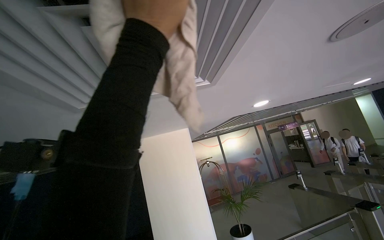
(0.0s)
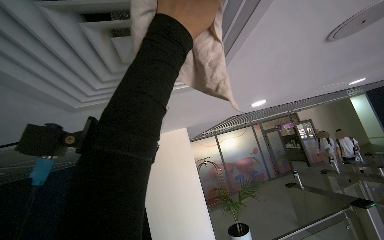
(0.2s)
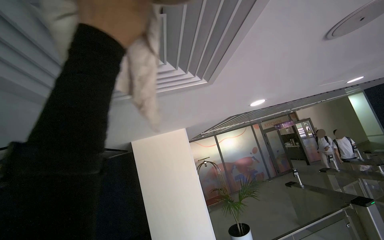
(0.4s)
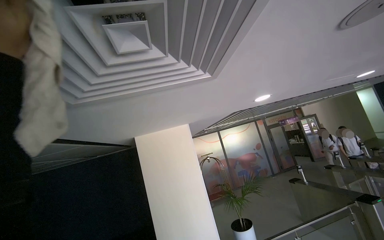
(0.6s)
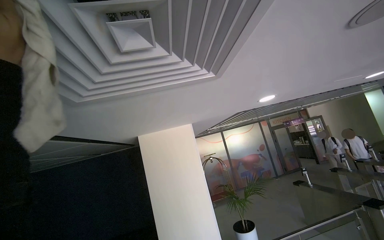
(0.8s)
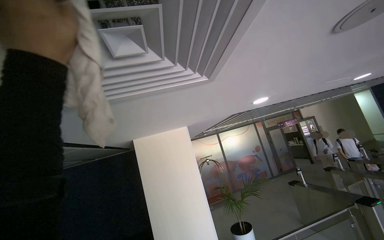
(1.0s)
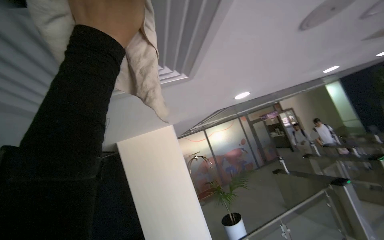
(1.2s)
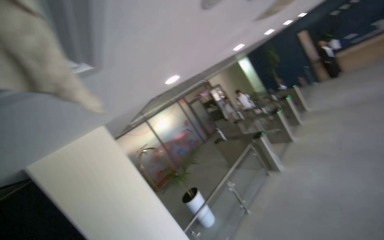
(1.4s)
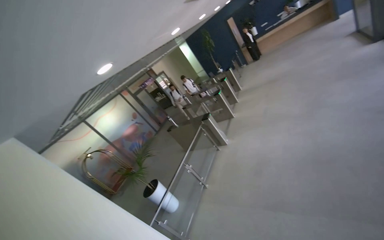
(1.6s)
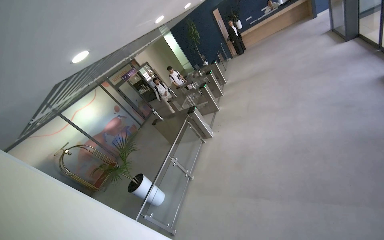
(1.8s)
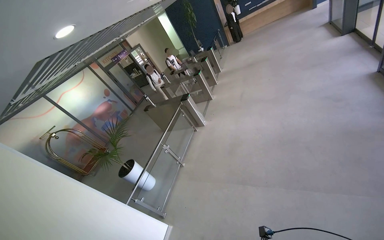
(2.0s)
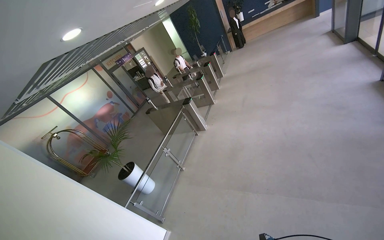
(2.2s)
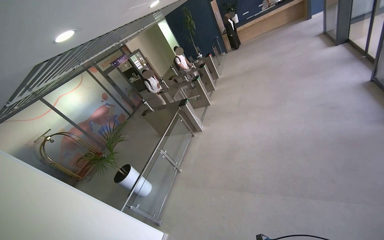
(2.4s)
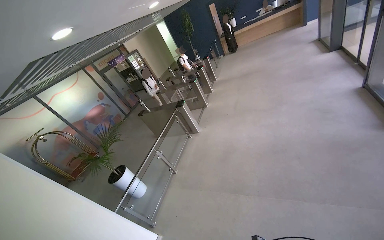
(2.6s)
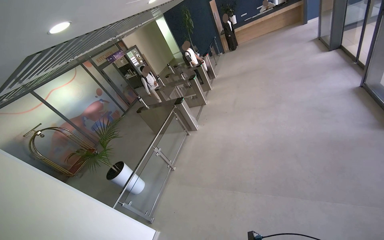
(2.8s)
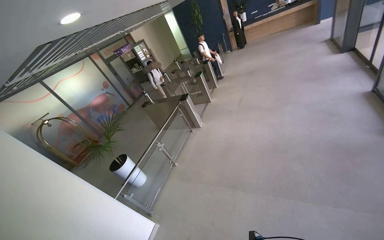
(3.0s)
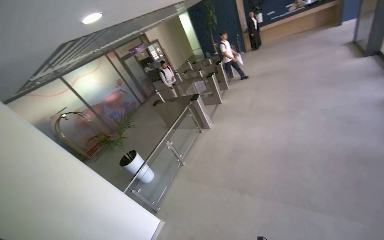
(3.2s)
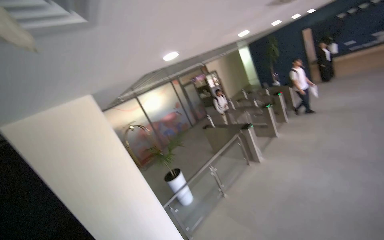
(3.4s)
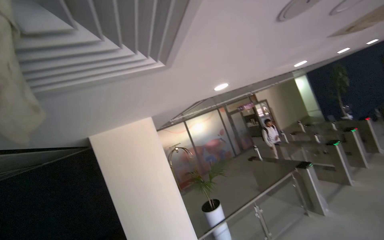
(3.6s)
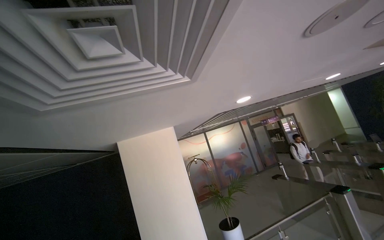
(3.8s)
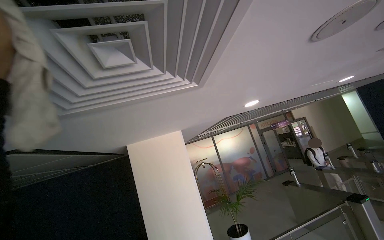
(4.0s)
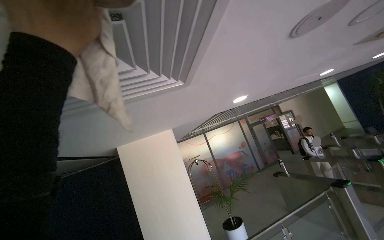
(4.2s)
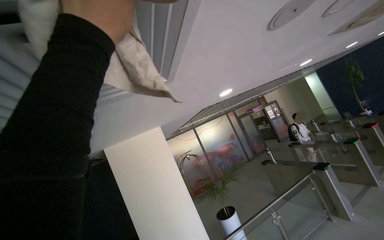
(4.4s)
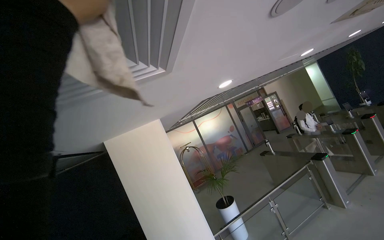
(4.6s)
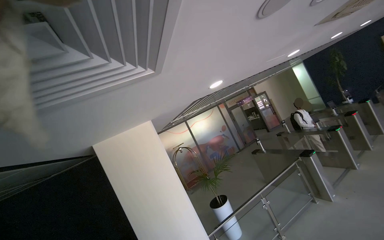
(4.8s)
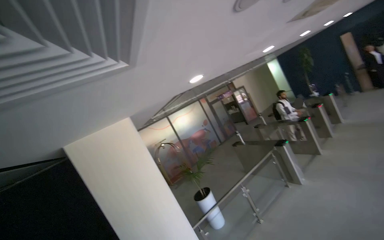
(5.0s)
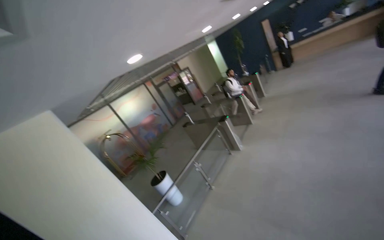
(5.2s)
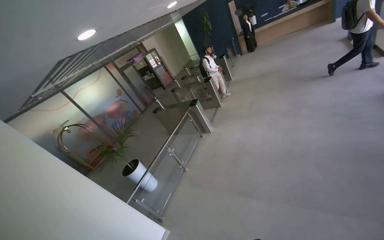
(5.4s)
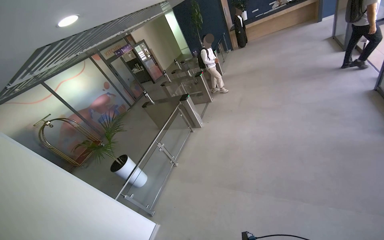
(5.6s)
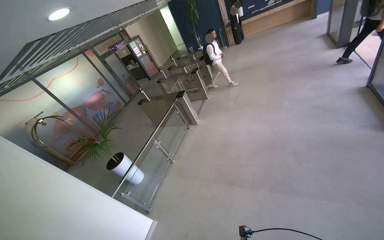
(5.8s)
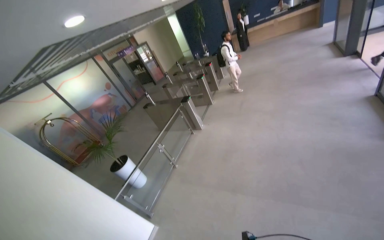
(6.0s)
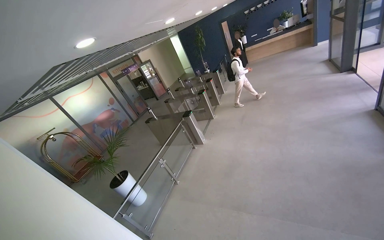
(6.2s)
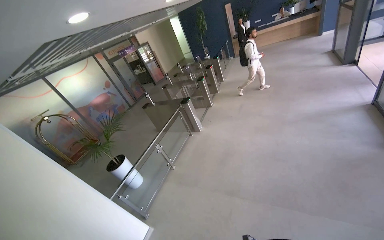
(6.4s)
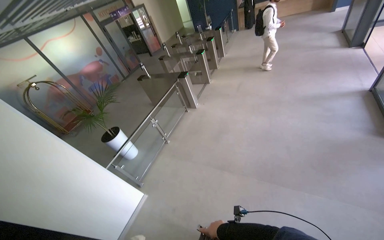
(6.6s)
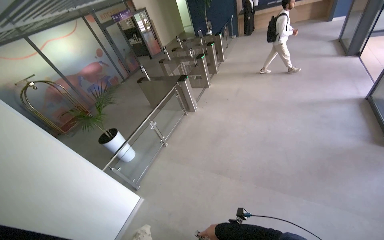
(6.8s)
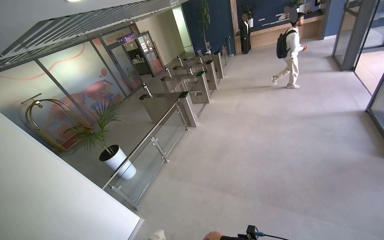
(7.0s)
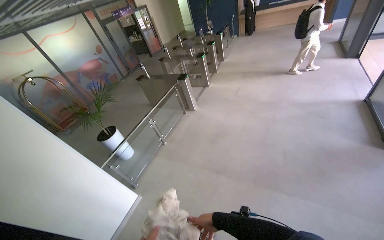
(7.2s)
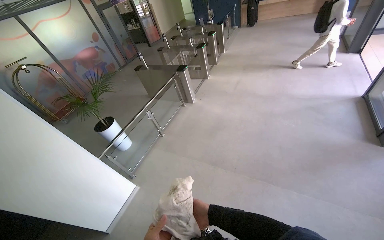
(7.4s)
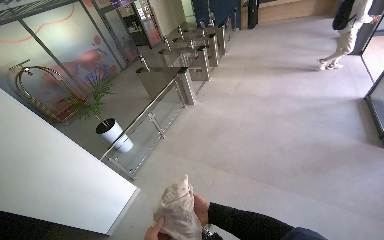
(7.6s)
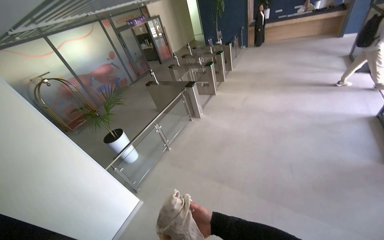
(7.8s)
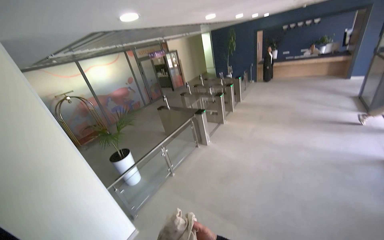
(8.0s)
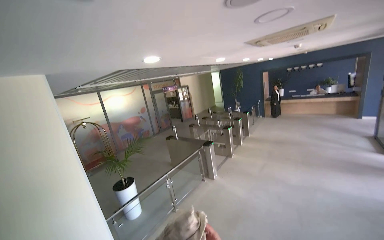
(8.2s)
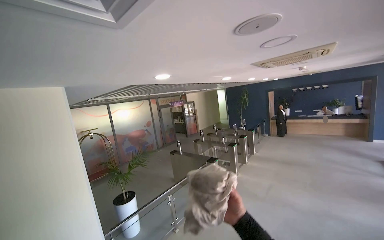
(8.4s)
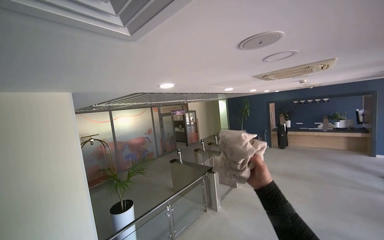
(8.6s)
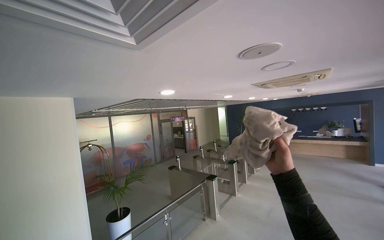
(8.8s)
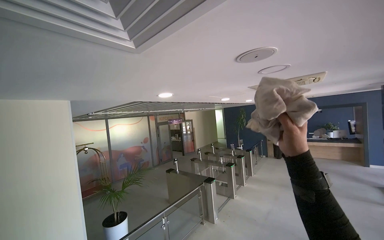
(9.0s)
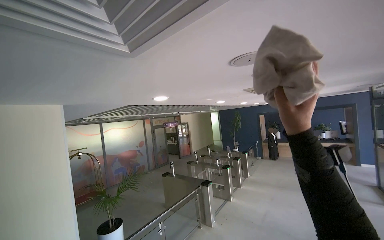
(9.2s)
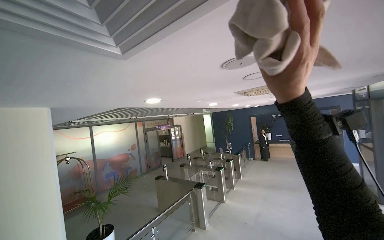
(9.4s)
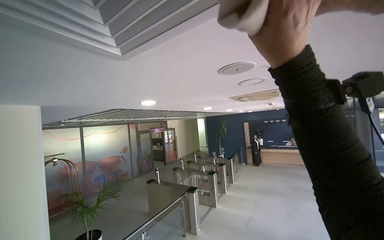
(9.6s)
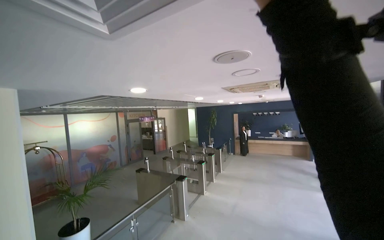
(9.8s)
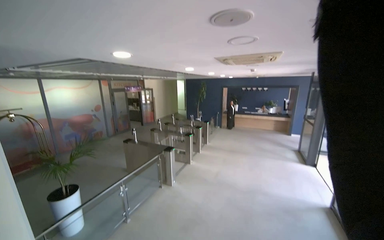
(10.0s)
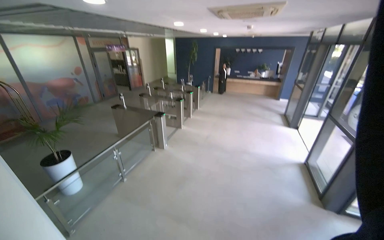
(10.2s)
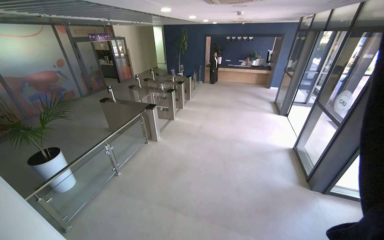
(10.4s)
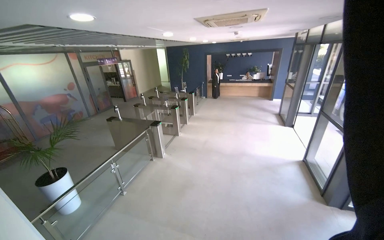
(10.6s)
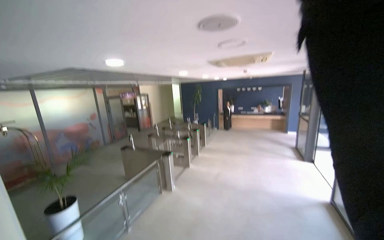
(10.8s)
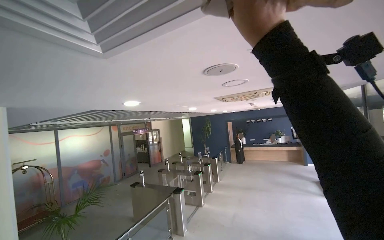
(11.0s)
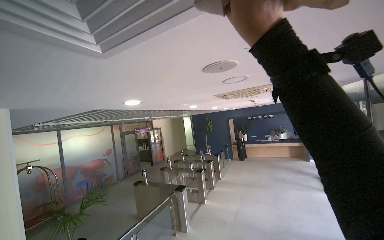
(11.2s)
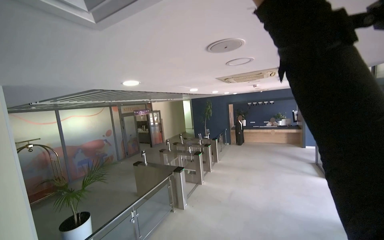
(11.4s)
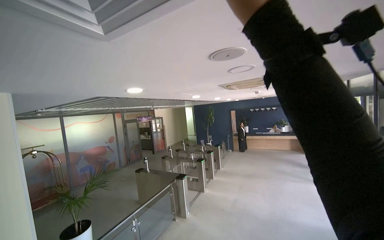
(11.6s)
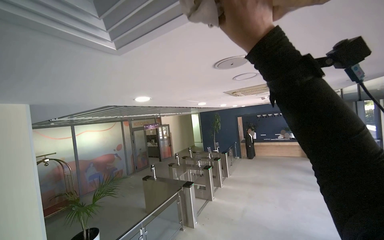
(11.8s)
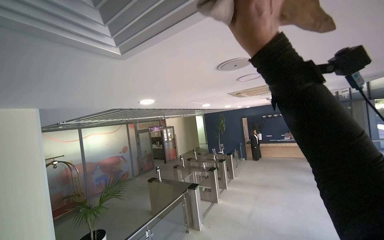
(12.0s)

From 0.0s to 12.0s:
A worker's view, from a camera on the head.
Job: wiping surfaces.
The whole recording: Wiping ceiling vents. The worker wipes the ceiling vents with a cloth while standing on a ladder.
From 0.0s to 1.6s: The wearer's head swings some 55 degrees to the right.
From 3.0s to 4.4s: The head rotates about 45 degrees to the left. The view tips upward by approximately 25 degrees.
From 4.4s to 6.0s: The head turns to the right by approximately 45 degrees. The camera pitches downward, by approximately 20 degrees.
From 7.6s to 9.0s: The view tips upward by approximately 40 degrees.
From 9.0s to 10.4s: The camera sweeps to the right, by about 20 degrees. The view tilts approximately 30 degrees downward.
From 10.4s to 12.0s: The camera sweeps to the left, by about 15 degrees. The view tips upward by some 30 degrees.

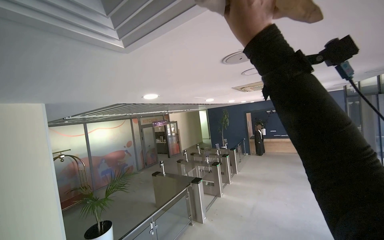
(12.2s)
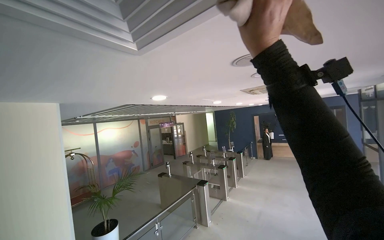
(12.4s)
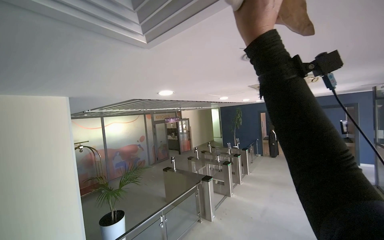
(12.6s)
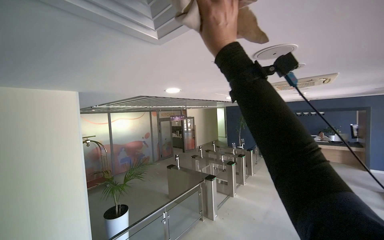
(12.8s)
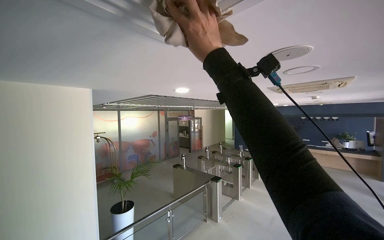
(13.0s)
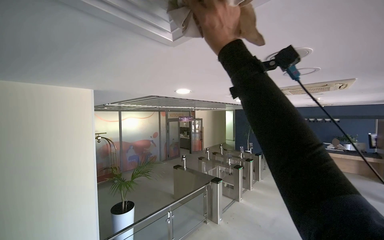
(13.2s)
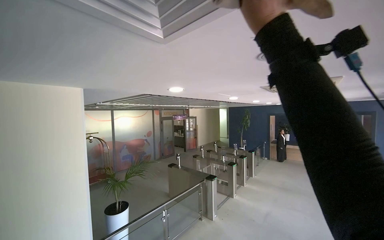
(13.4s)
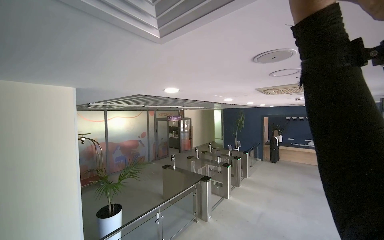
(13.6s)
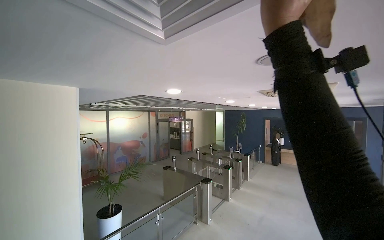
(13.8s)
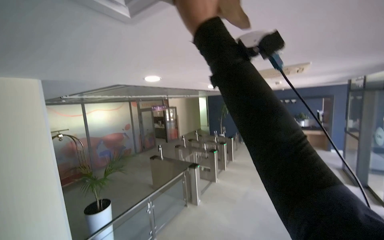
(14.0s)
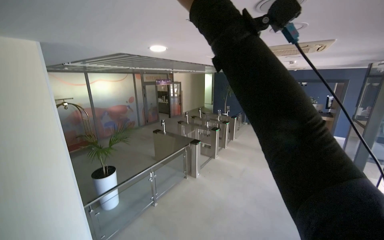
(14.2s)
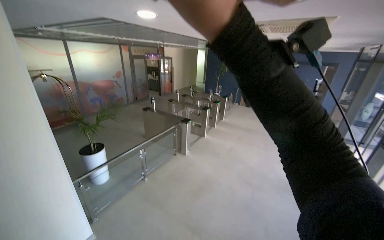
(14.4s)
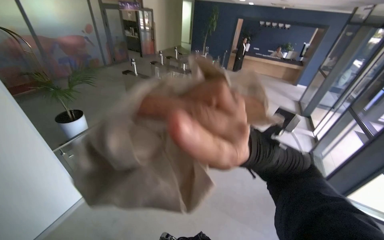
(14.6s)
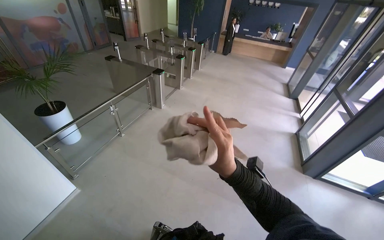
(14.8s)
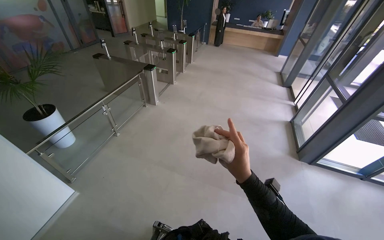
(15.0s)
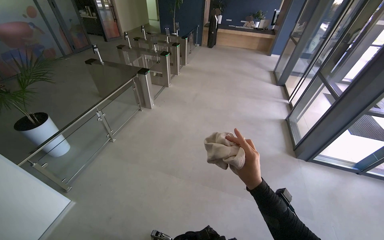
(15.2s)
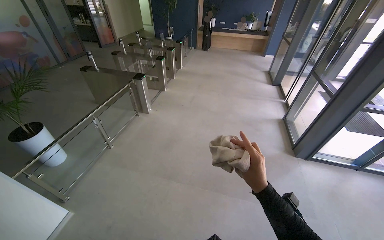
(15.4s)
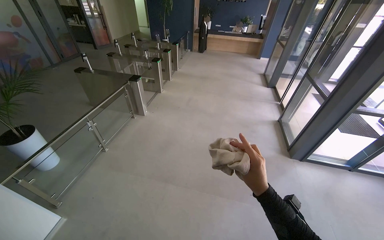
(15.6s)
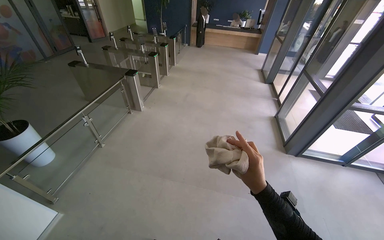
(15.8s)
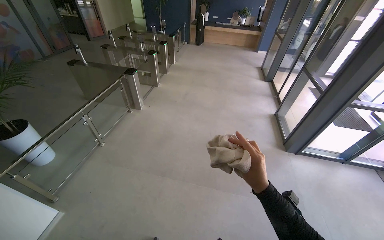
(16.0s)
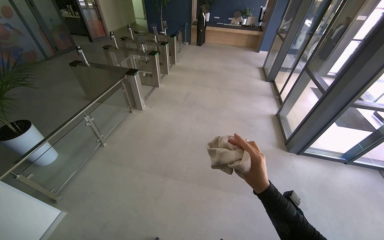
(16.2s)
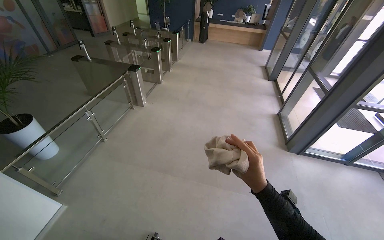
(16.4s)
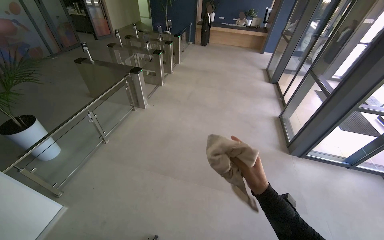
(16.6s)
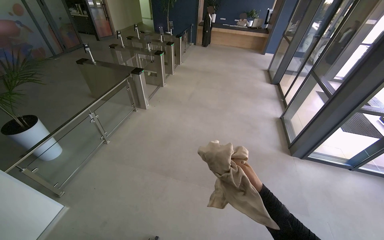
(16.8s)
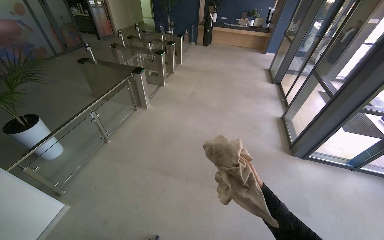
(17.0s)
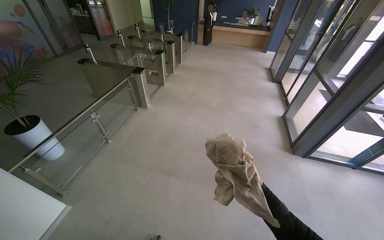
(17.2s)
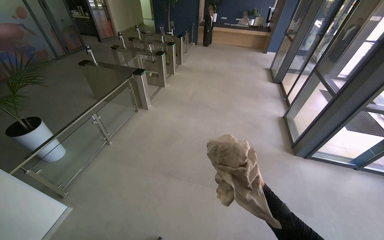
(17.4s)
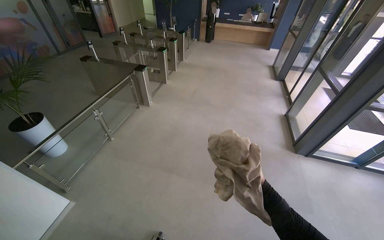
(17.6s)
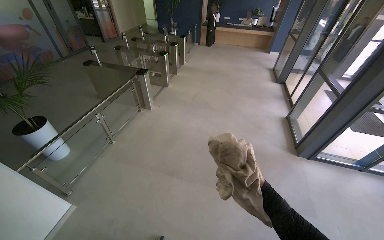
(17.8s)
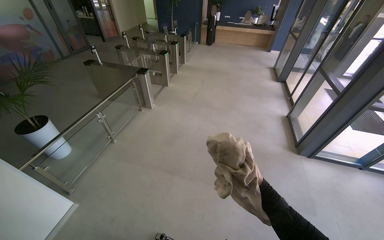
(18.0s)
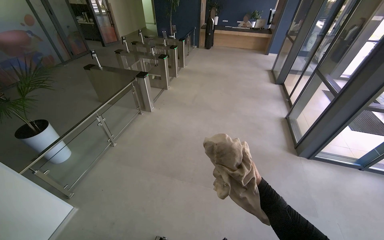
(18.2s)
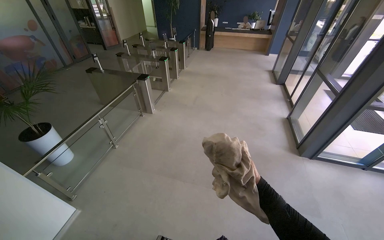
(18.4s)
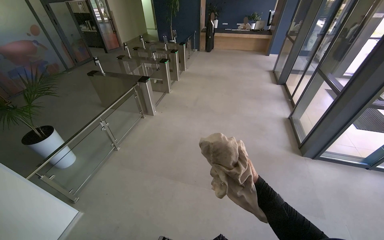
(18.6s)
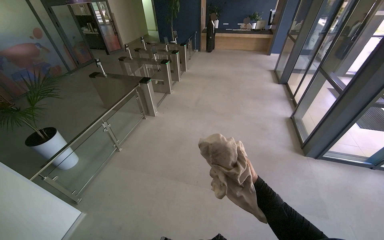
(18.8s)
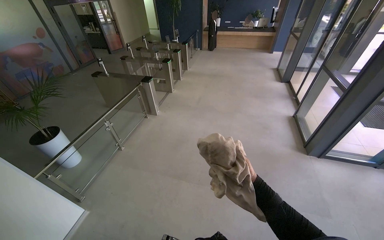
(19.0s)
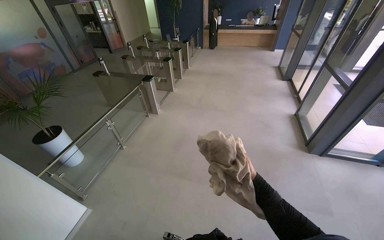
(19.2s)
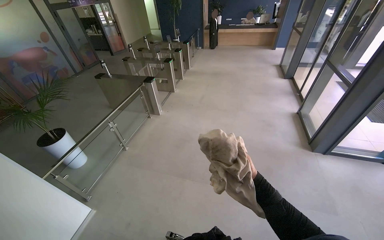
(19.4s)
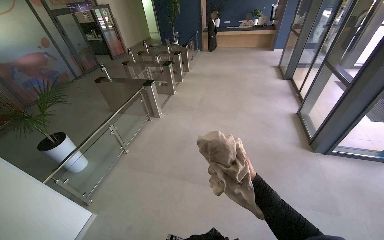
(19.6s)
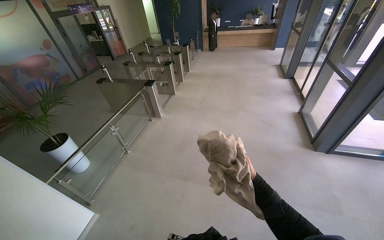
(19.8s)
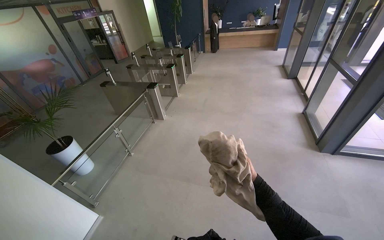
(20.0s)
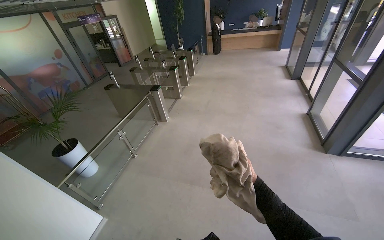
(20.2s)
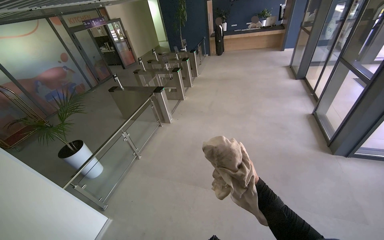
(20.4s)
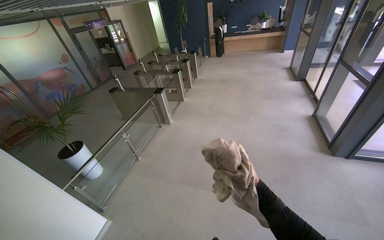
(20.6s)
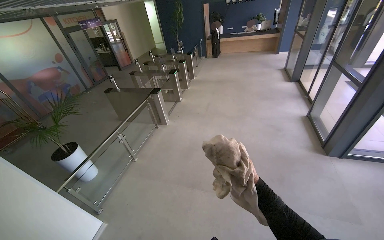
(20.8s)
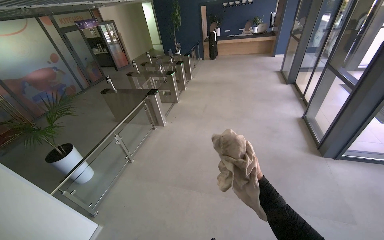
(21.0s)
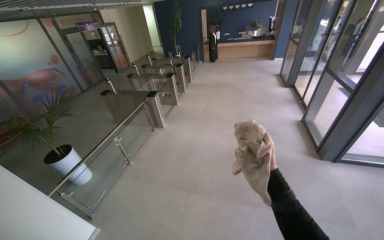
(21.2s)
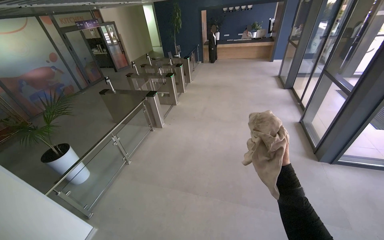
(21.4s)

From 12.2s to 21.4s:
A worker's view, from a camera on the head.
Job: wiping surfaces.
The whole recording: Wiping ceiling vents. The worker wipes the ceiling vents with a cloth while standing on a ladder.
From 13.8s to 15.2s: The view swings roughly 20 degrees to the right. The view tips downward by approximately 45 degrees.
From 15.2s to 16.8s: The right hand moves farther from the camera, some 10 cm.
